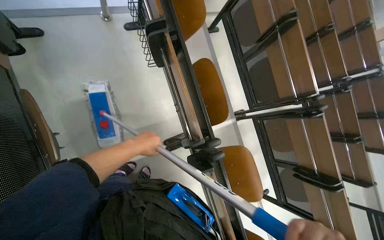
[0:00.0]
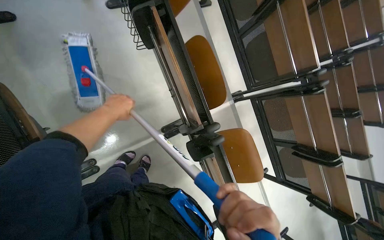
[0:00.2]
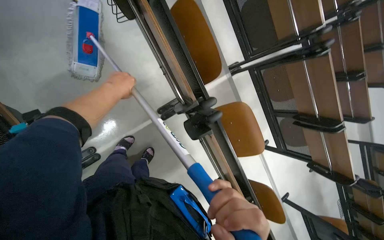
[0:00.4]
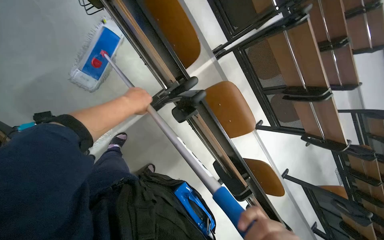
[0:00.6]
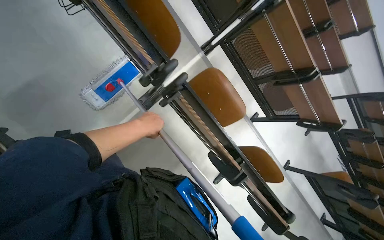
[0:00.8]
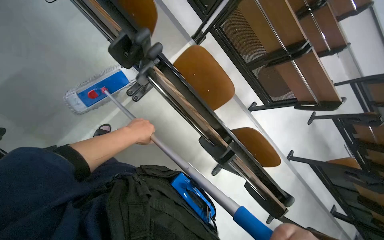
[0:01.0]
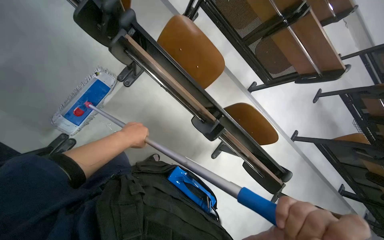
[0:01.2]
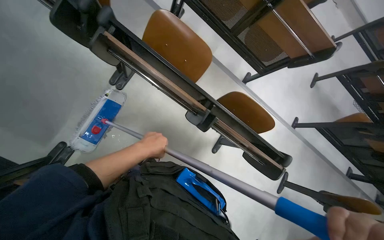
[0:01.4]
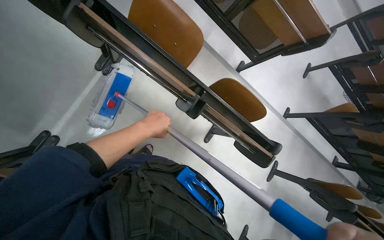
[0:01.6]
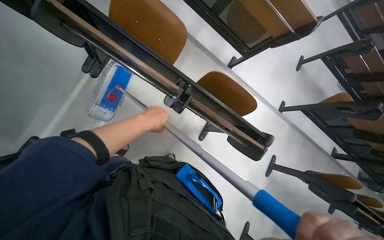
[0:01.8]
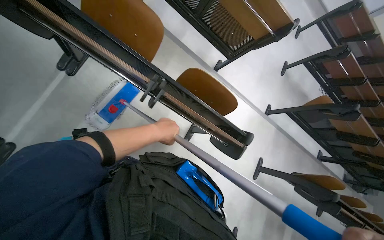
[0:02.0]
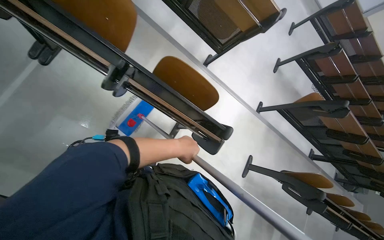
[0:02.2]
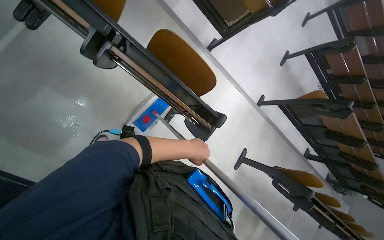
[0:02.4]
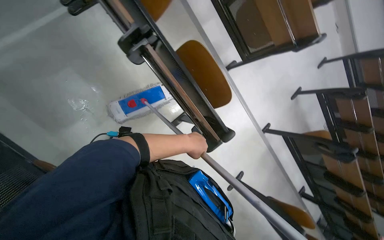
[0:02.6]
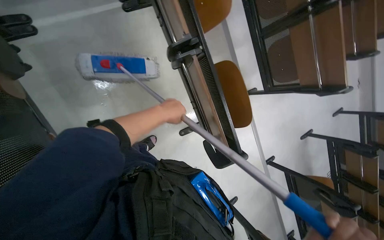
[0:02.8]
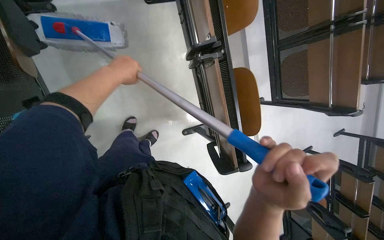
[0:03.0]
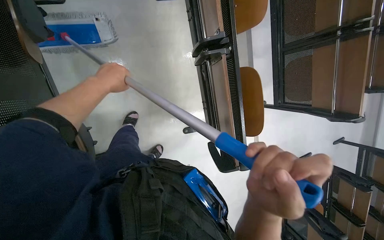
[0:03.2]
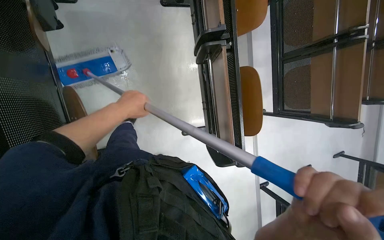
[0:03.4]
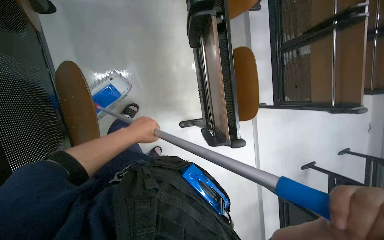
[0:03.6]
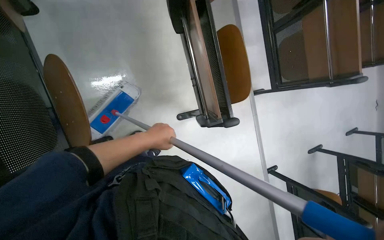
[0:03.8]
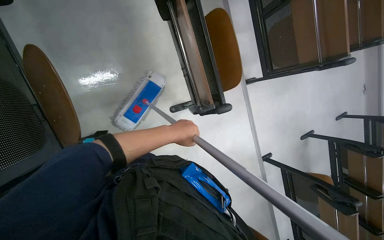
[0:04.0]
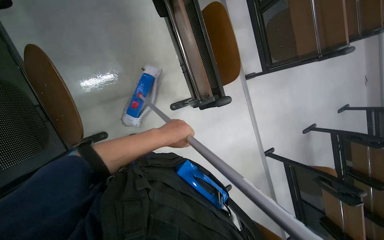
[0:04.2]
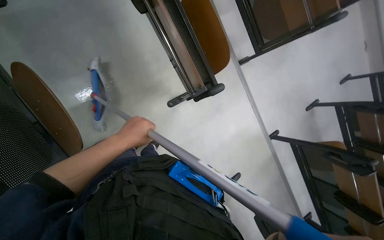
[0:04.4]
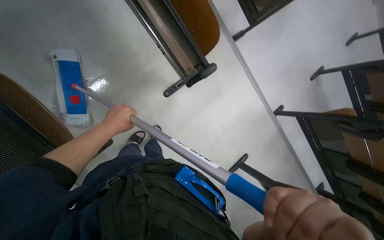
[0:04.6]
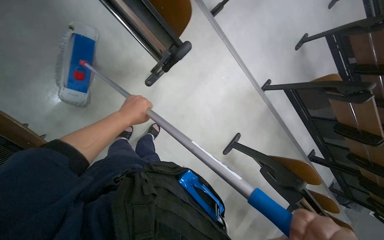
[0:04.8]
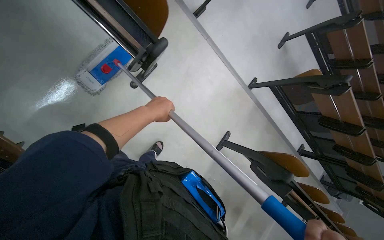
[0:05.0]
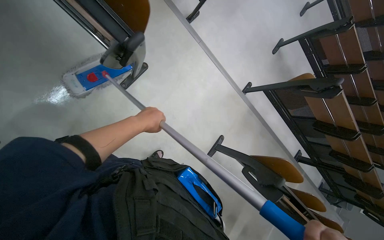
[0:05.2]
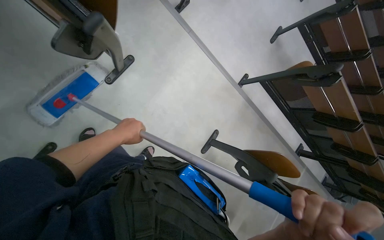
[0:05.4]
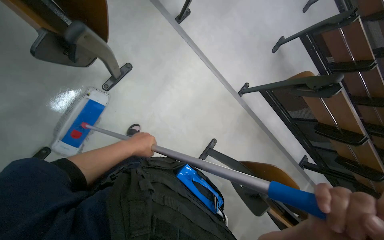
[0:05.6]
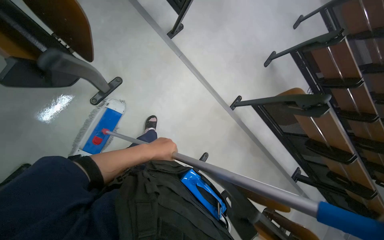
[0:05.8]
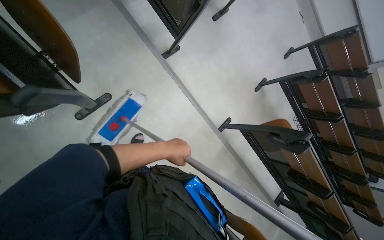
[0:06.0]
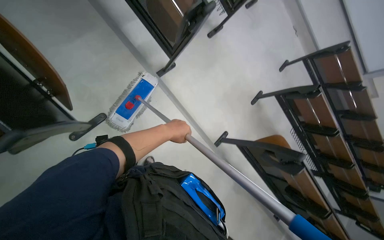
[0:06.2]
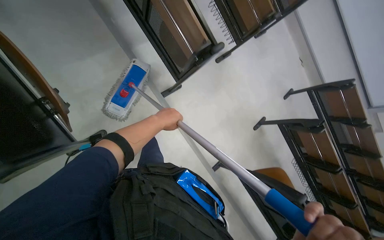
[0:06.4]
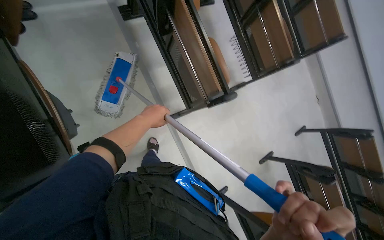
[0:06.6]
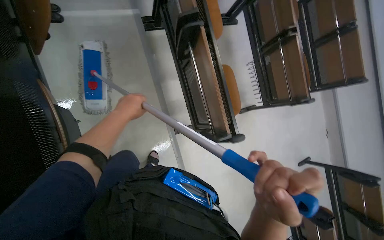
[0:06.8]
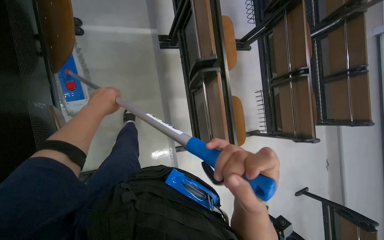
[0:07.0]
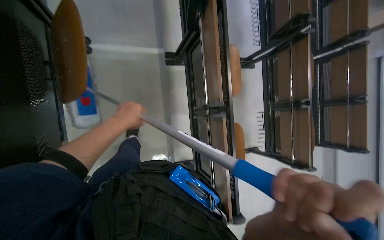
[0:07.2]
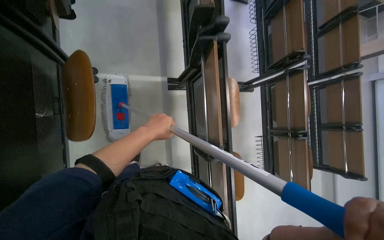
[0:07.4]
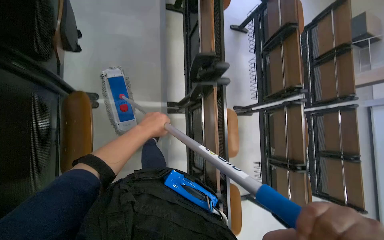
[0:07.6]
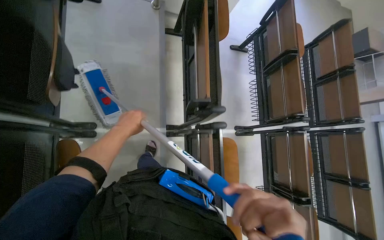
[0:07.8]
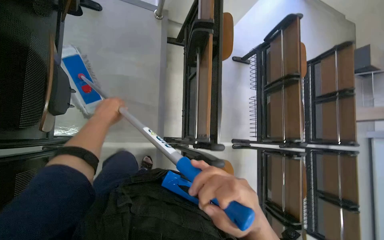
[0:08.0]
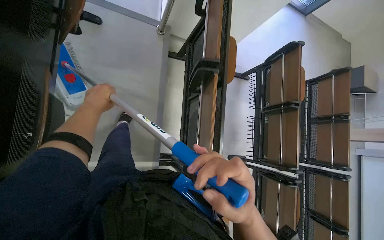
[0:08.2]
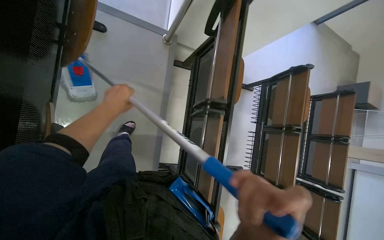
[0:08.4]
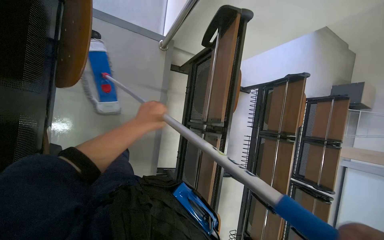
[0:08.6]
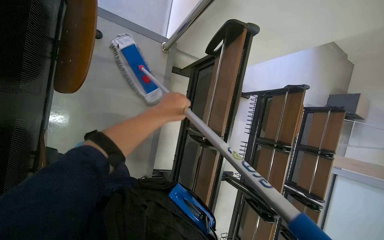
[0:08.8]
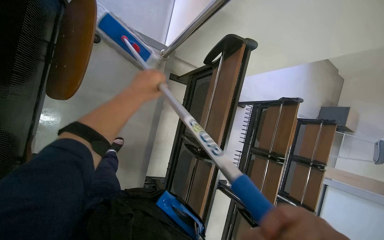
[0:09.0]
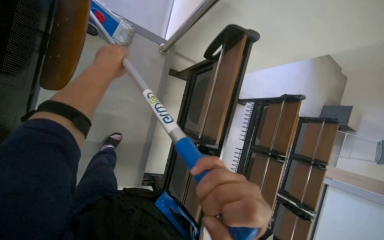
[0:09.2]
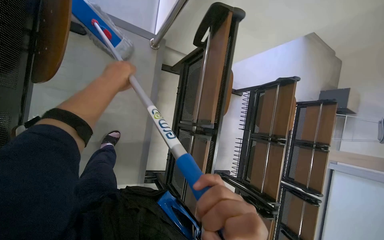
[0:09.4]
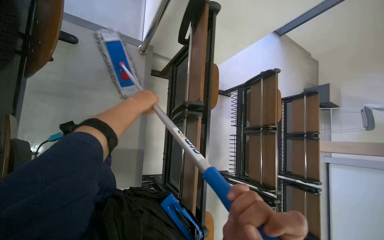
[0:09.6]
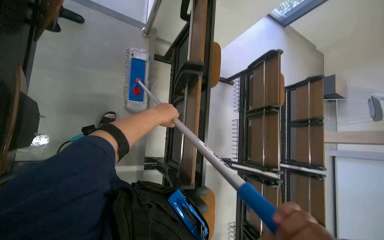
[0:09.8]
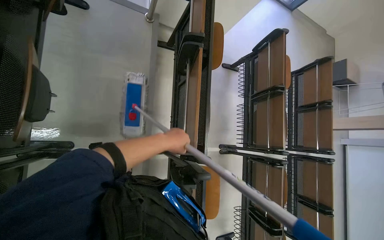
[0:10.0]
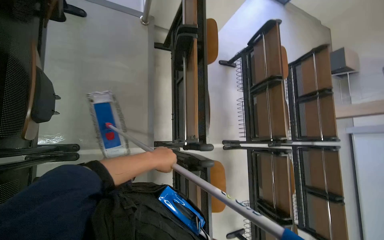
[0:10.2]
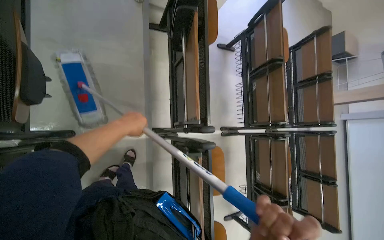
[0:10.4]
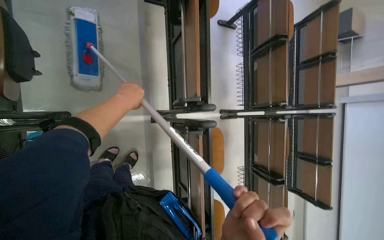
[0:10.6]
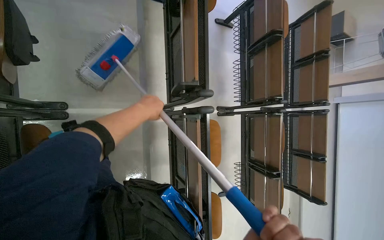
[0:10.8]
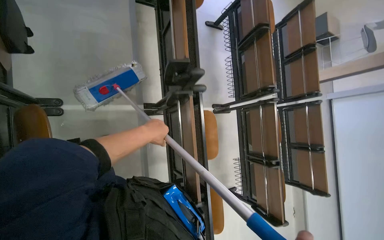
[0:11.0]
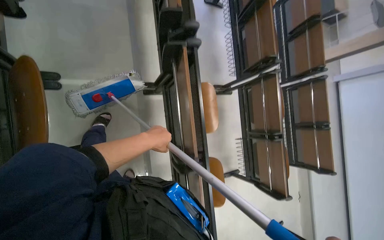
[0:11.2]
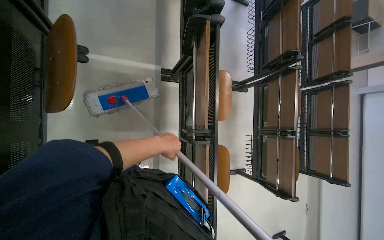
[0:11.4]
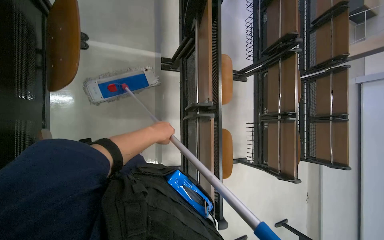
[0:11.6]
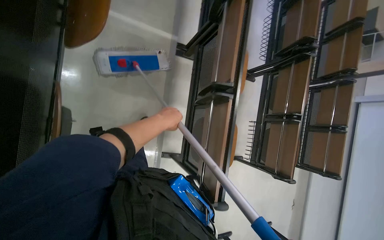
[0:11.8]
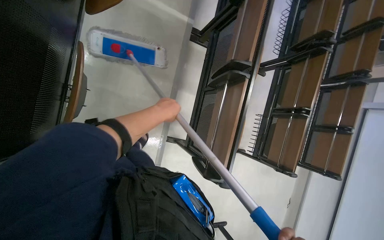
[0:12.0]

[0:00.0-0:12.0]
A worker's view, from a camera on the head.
Job: mopping floor.
The whole recording: Mopping lecture hall floor. The worker dips the mop into the bucket and mops the floor of the lecture hall.
0:00.0 to 0:01.6: The head travels roughly 60 cm. The wearer looks approximately 20 degrees further downward. Everything in view rotates some 35 degrees counterclockwise.
0:01.6 to 0:03.0: The scene turns about 40 degrees clockwise in the picture.
0:03.0 to 0:04.4: The left hand goes roughly 40 cm down the picture.
0:04.4 to 0:06.0: The camera travels approximately 50 cm.
0:06.0 to 0:07.6: The wearer moves approximately 1 m. The camera pitches upward, by some 20 degrees. The scene turns some 40 degrees clockwise in the picture.
0:07.6 to 0:09.0: The camera is carried roughly 1 m.
0:09.0 to 0:10.4: The head travels about 70 cm.
0:10.4 to 0:12.0: The wearer moves some 90 cm.

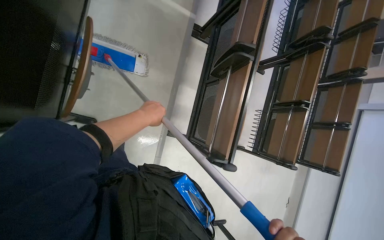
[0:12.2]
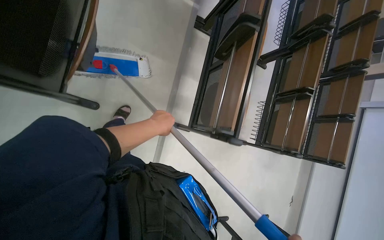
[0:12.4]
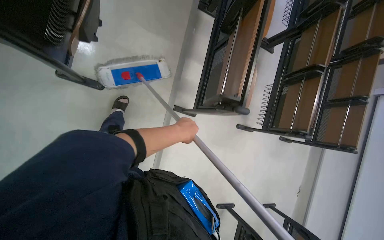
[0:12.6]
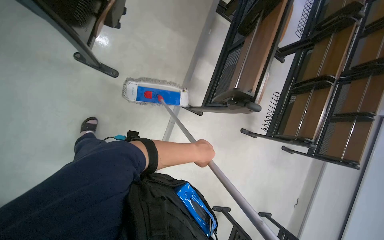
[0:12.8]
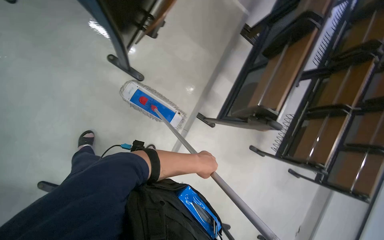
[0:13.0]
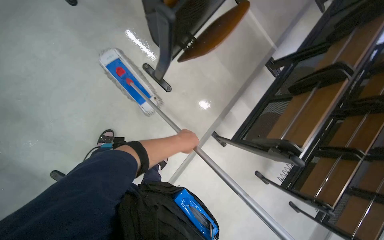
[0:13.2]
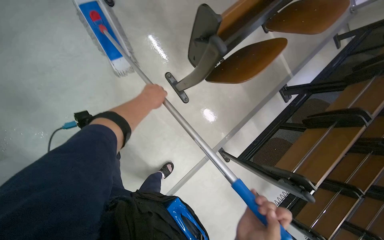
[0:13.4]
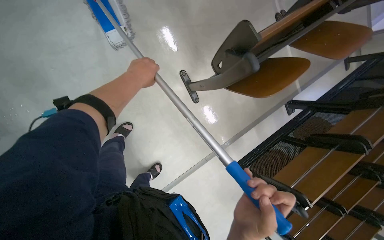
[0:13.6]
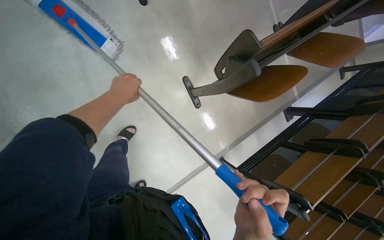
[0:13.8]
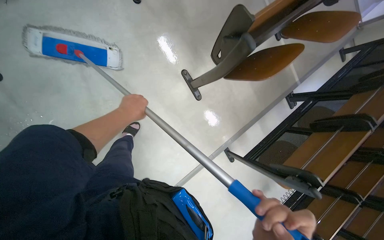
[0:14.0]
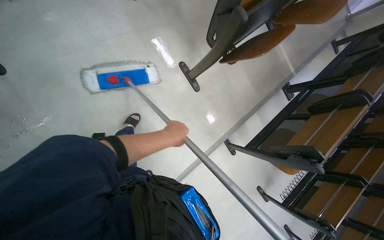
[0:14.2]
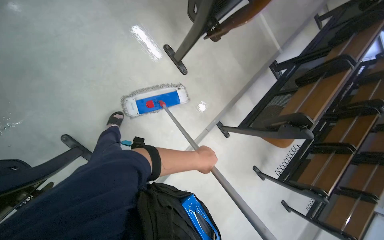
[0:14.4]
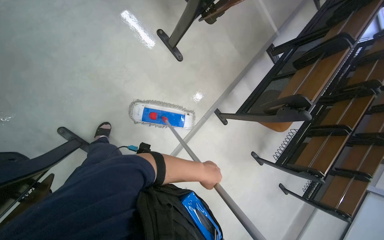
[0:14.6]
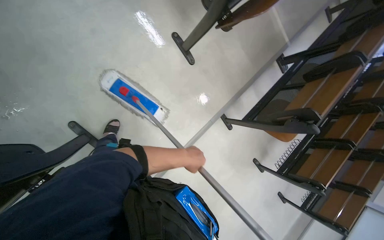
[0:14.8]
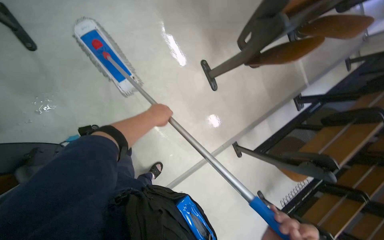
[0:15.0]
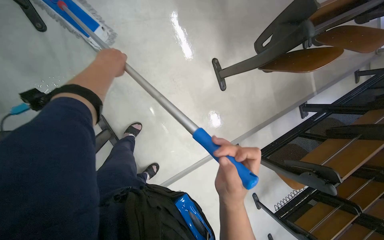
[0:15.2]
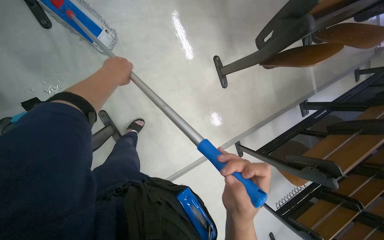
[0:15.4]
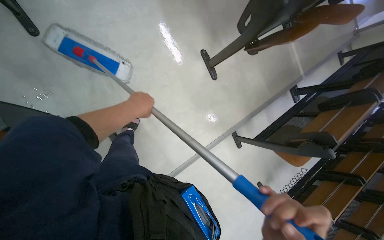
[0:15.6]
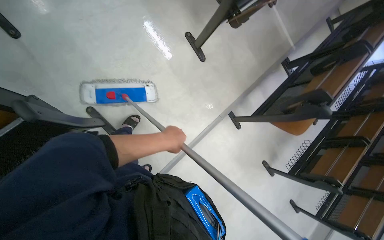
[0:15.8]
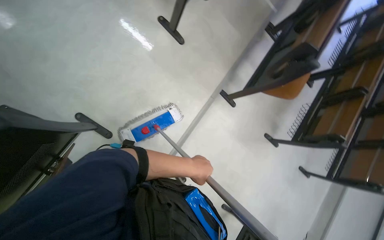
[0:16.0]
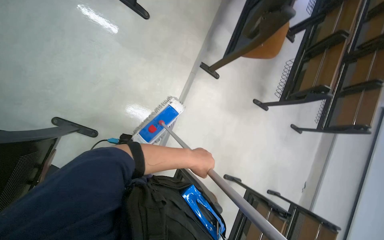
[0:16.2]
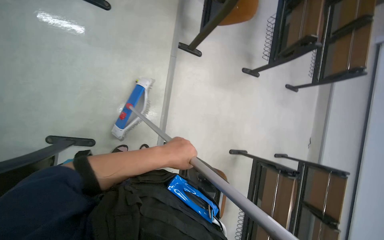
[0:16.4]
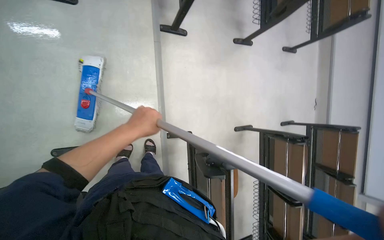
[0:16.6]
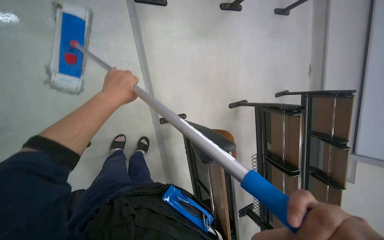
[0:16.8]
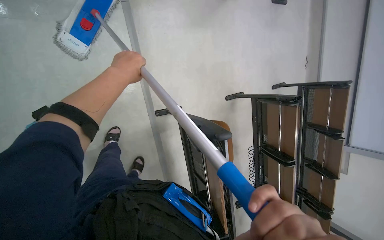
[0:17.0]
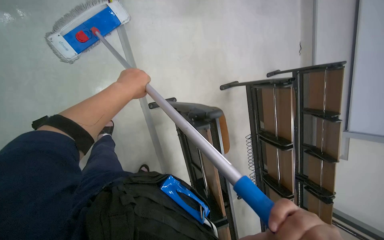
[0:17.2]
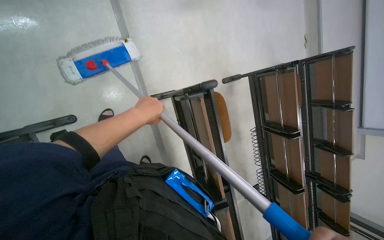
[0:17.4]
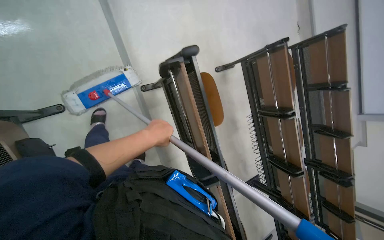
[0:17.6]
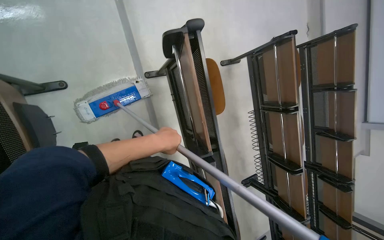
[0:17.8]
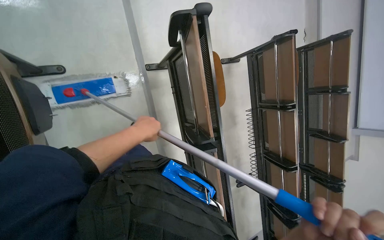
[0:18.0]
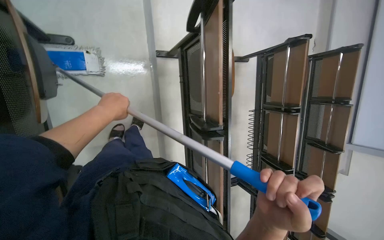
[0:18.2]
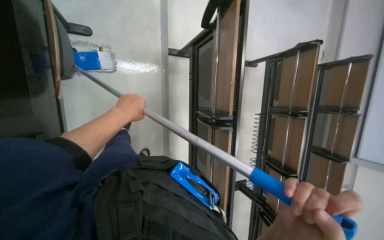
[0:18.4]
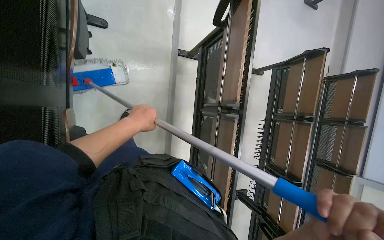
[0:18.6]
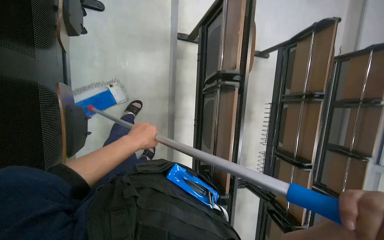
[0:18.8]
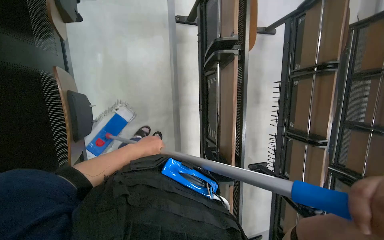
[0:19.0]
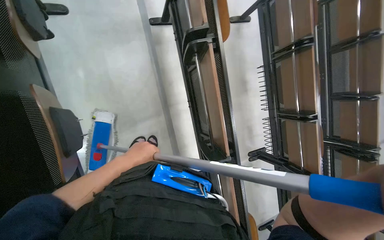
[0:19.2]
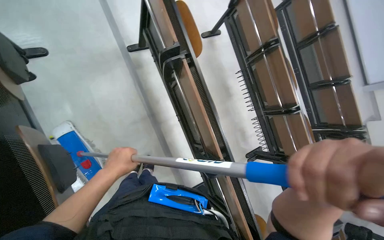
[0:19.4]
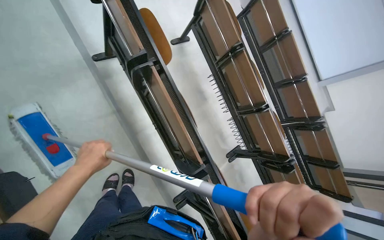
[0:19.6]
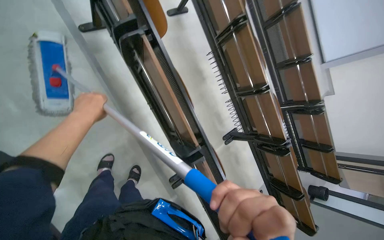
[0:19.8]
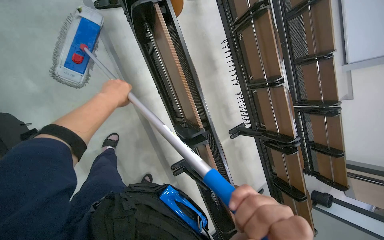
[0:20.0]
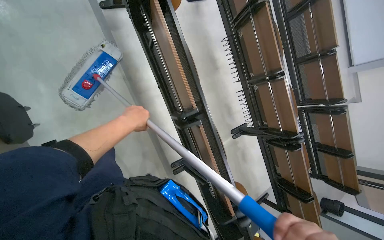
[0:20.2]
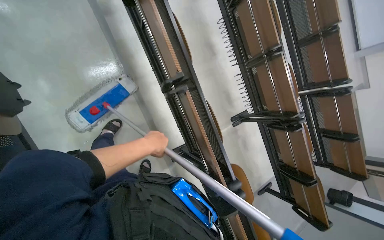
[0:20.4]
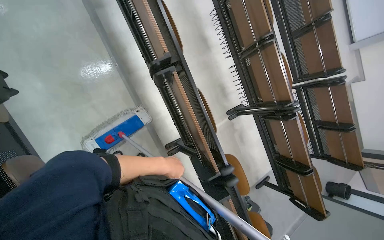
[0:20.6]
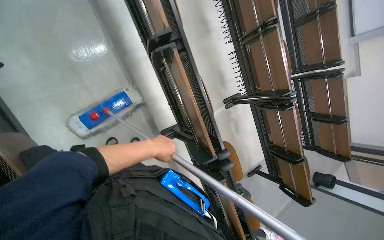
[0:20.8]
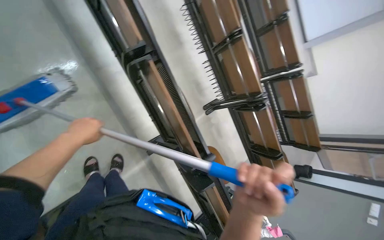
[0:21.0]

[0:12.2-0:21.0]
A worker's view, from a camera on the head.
Job: mopping floor.
The whole recording: Mopping lecture hall floor. The worker dips the mop into the bucket and mops the floor of the lecture hall.
0:12.2 to 0:13.6: The wearer moves roughly 70 cm. The scene rotates clockwise by approximately 40 degrees.
0:13.6 to 0:15.2: The left hand goes roughly 30 cm to the left, and travels down the picture and back again, some 60 cm each way.
0:15.2 to 0:16.6: The camera travels approximately 50 cm. The camera pitches downward, by roughly 20 degrees. Everything in view rotates roughly 65 degrees counterclockwise.
0:16.6 to 0:18.0: The head travels some 60 cm.
0:18.0 to 0:19.6: The camera travels approximately 50 cm.
0:19.6 to 0:21.0: The camera is carried about 50 cm.
